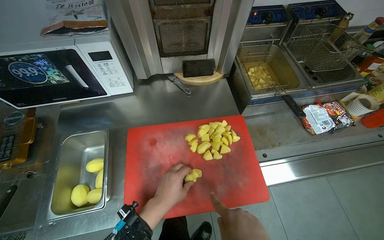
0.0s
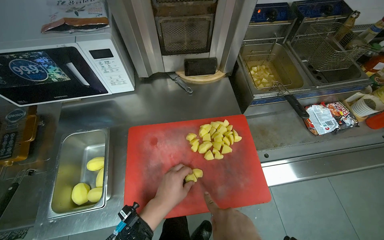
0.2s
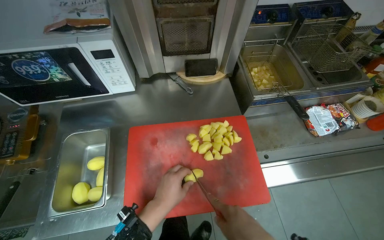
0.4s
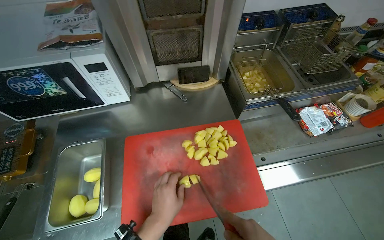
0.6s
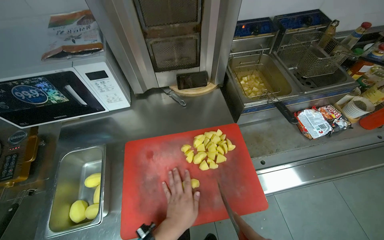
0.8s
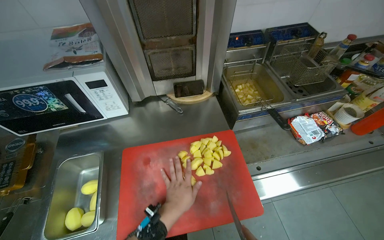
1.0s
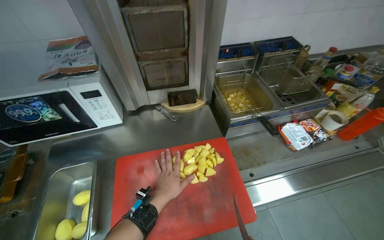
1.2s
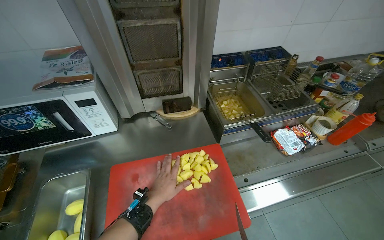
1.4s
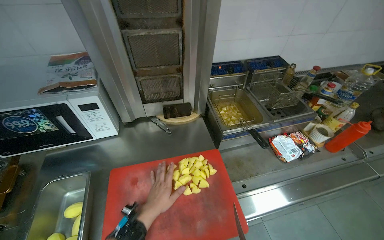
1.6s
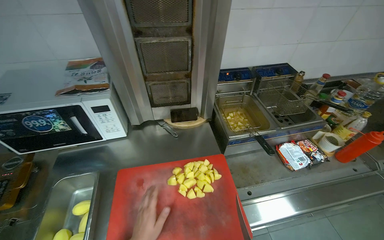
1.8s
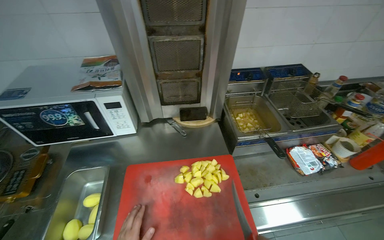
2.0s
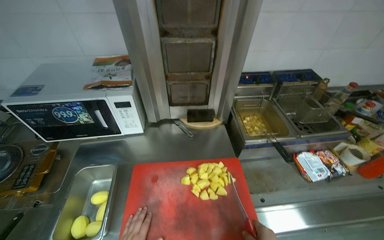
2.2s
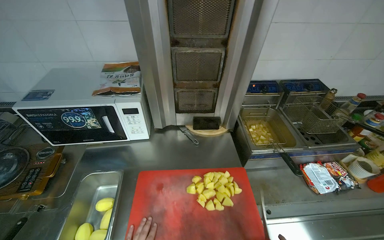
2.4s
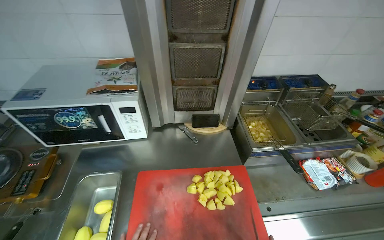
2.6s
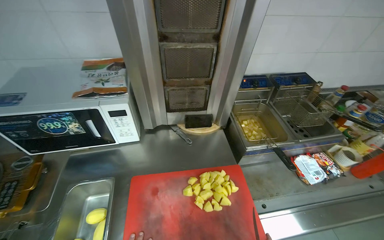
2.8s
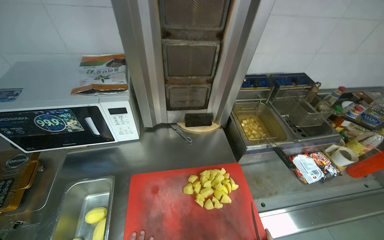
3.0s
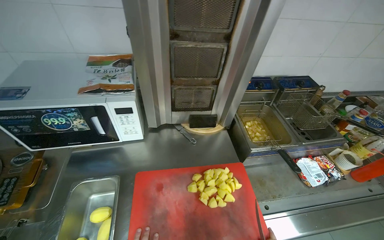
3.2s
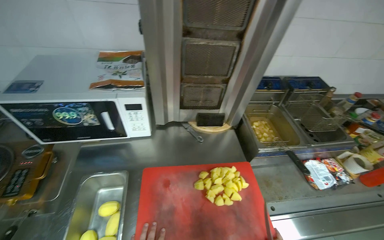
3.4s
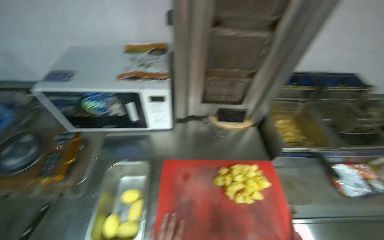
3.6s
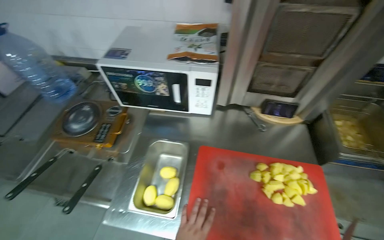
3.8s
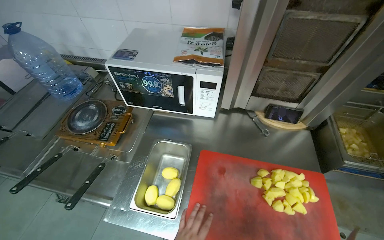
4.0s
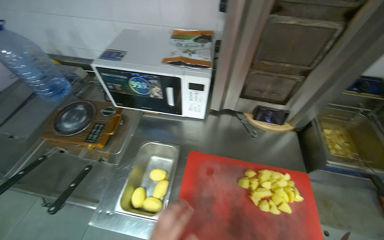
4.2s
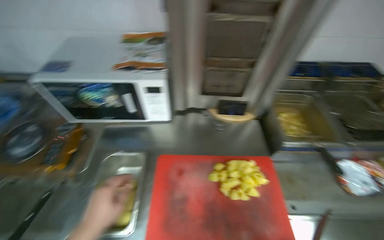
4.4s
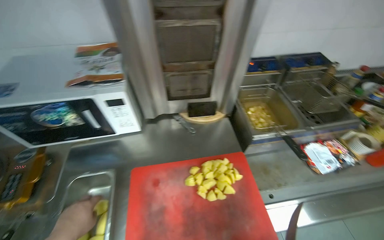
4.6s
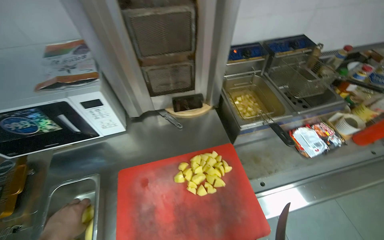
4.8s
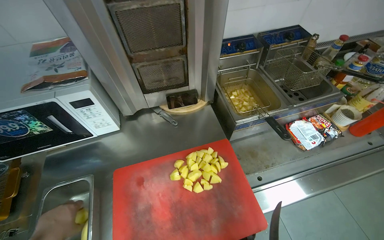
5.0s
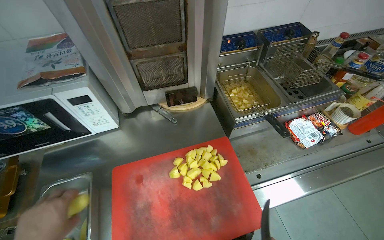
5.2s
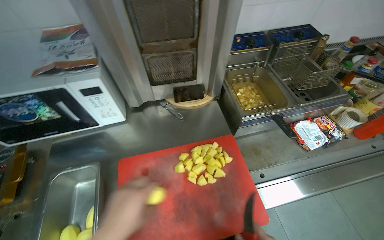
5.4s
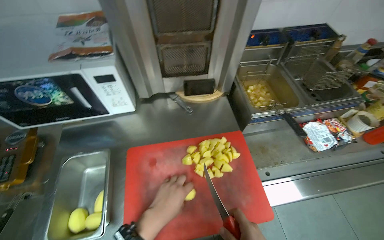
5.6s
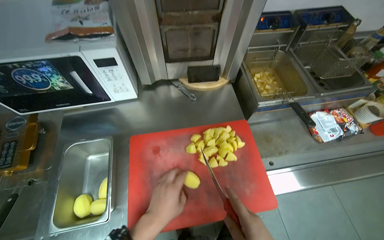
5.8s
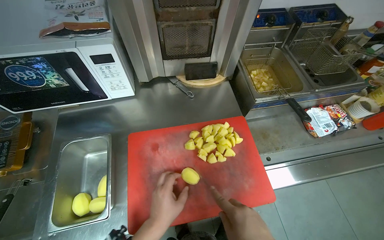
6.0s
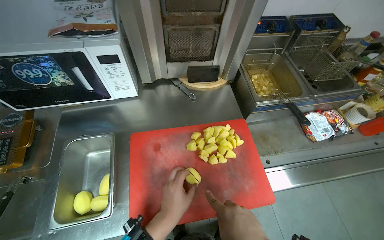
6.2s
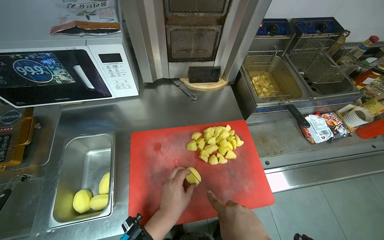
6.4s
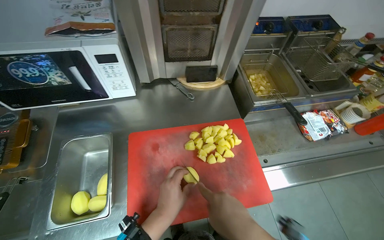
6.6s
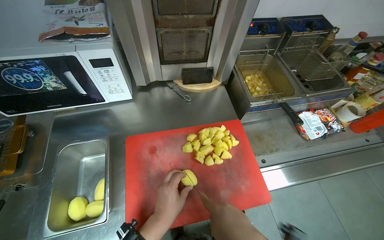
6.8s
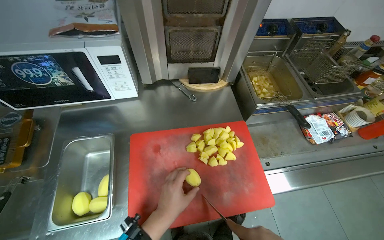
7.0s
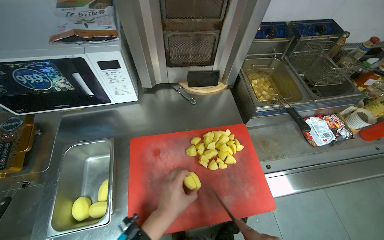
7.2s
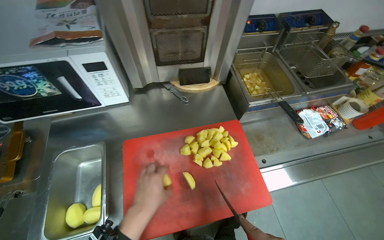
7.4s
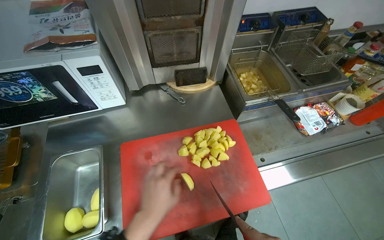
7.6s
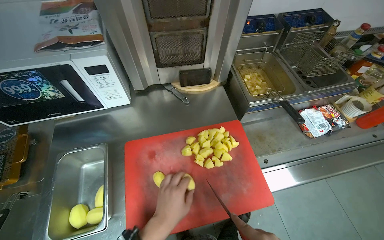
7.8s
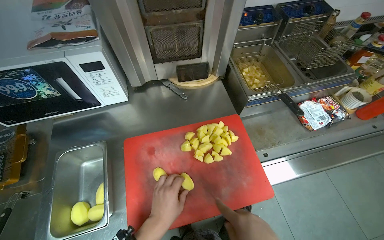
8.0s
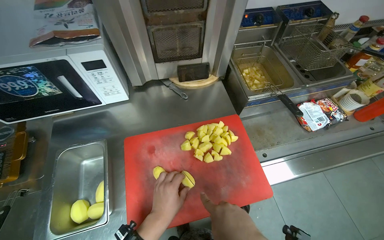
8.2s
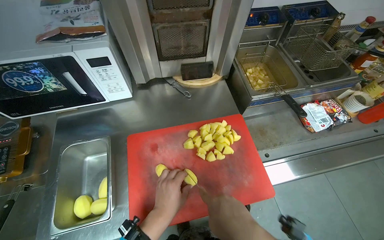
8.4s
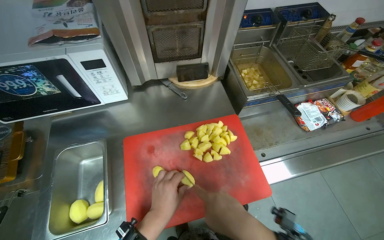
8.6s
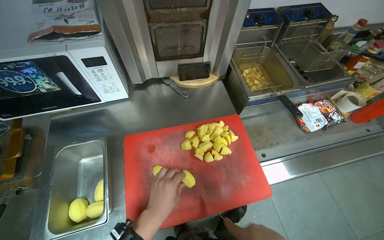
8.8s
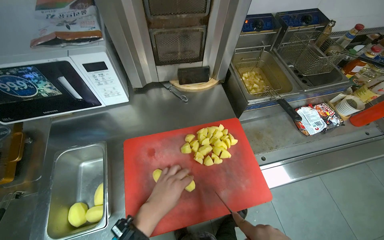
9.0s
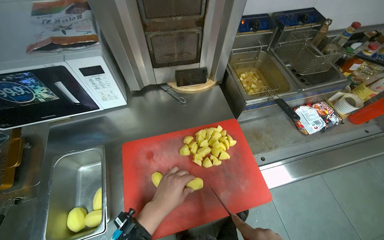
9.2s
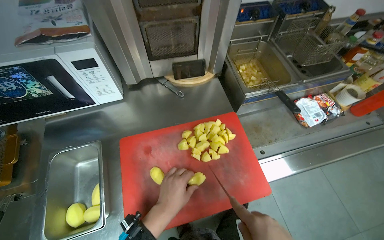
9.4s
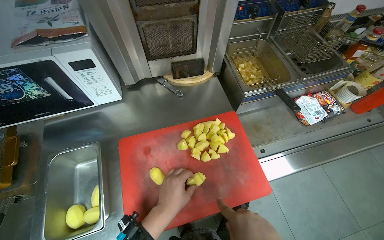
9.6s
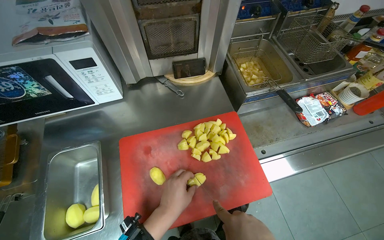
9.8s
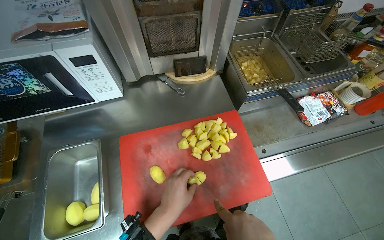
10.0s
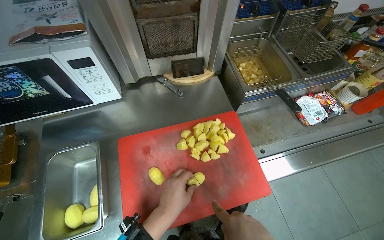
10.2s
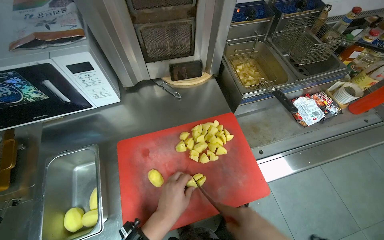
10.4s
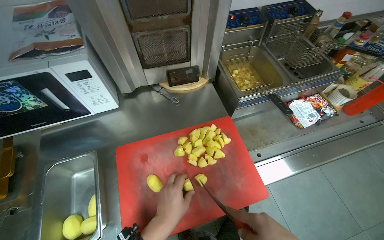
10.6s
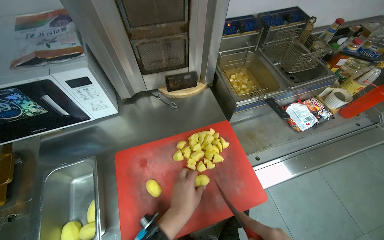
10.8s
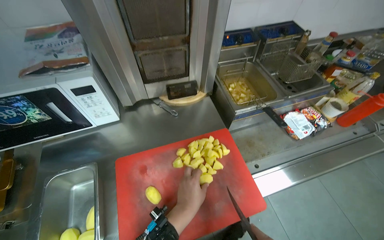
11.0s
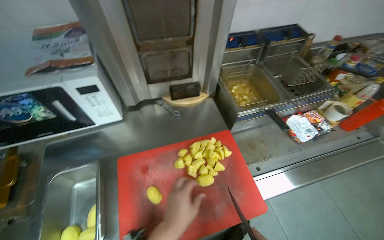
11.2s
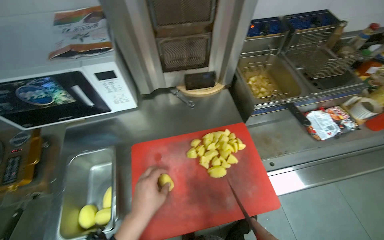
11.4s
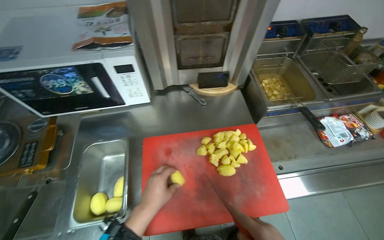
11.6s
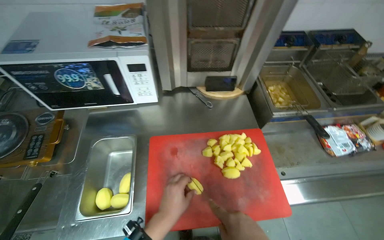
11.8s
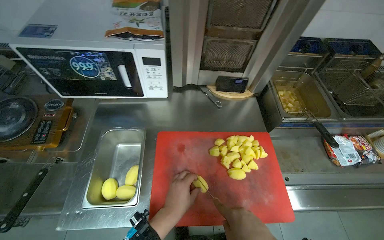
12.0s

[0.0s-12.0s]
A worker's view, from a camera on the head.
Job: preparing food.
The whole recording: Cutting potatoes on board. The worker chops potatoes into pieces on a red cutting board.
0.0s to 1.6s: The camera pitches upward, by approximately 15 degrees.

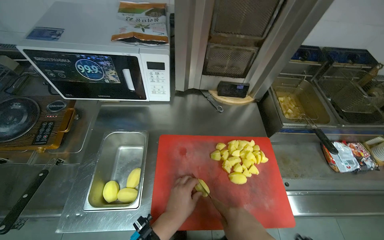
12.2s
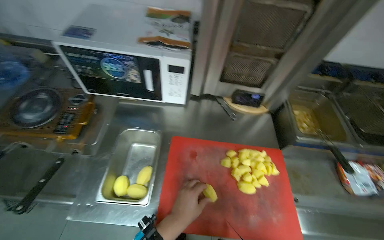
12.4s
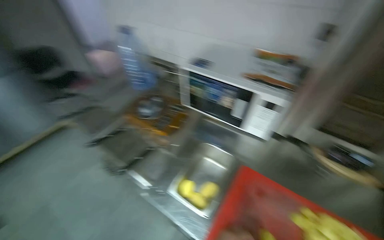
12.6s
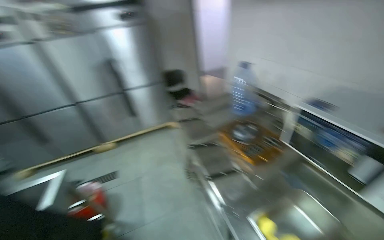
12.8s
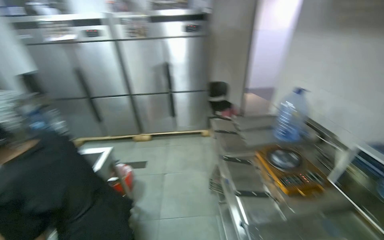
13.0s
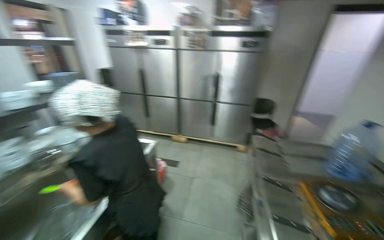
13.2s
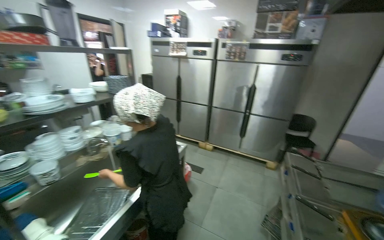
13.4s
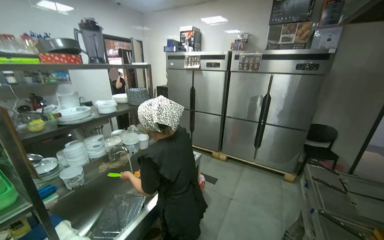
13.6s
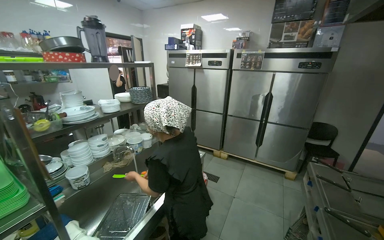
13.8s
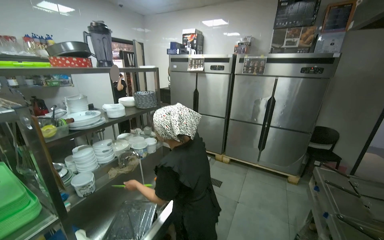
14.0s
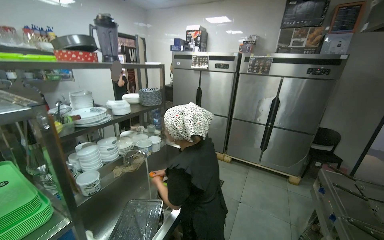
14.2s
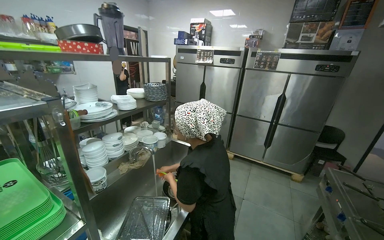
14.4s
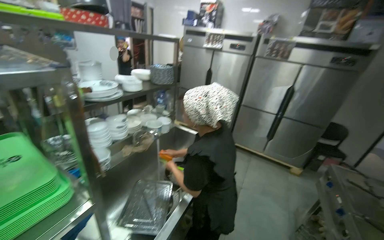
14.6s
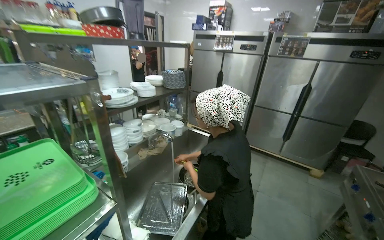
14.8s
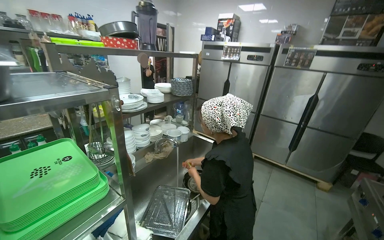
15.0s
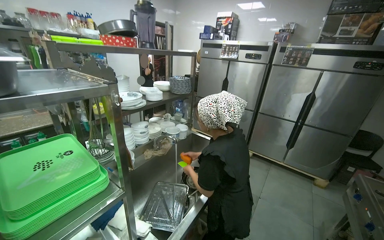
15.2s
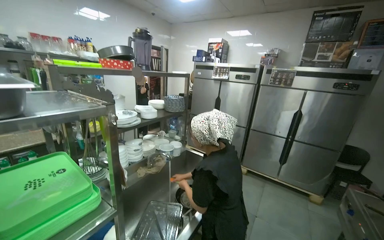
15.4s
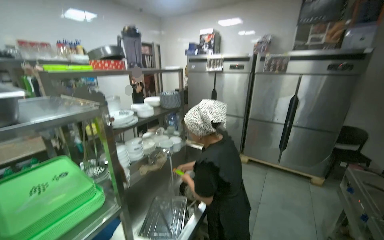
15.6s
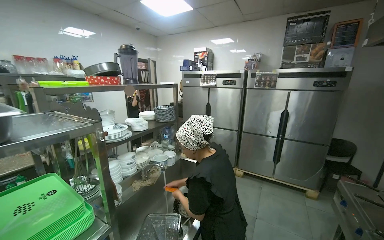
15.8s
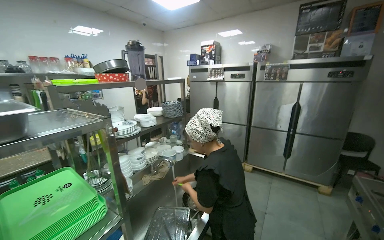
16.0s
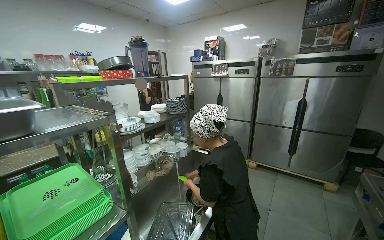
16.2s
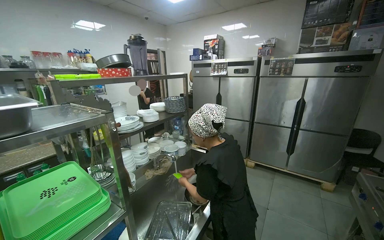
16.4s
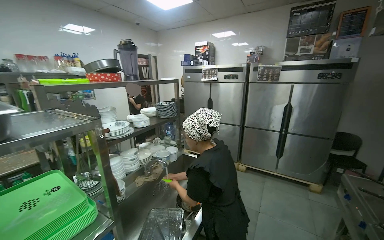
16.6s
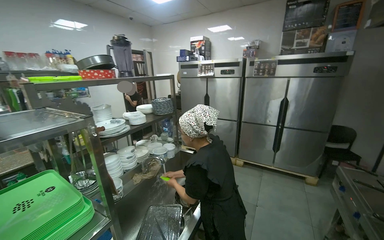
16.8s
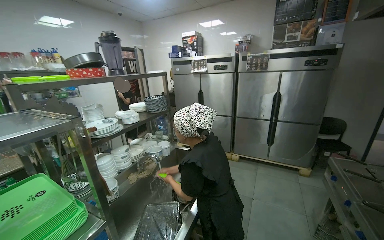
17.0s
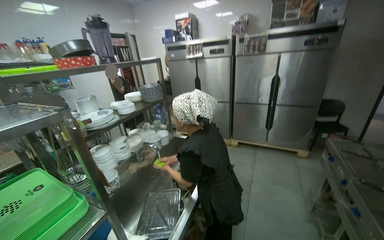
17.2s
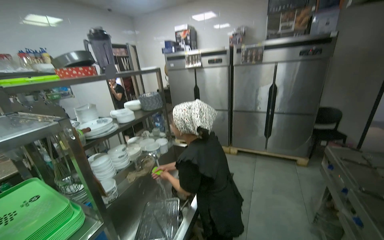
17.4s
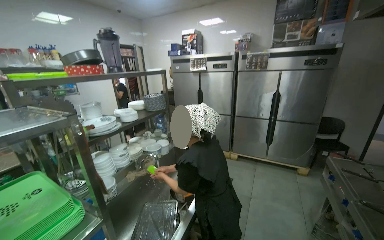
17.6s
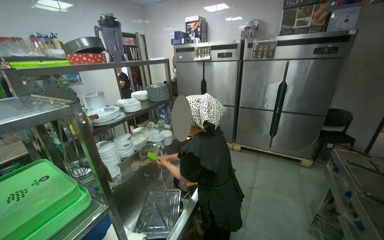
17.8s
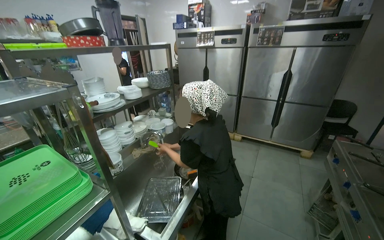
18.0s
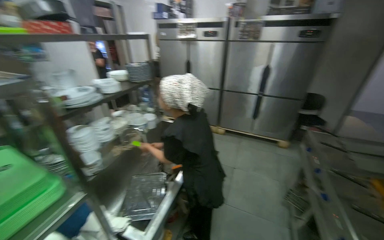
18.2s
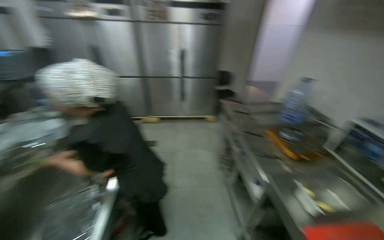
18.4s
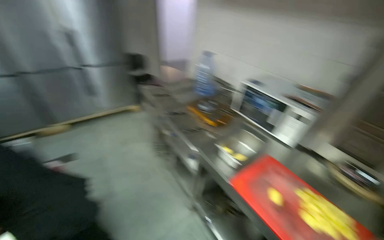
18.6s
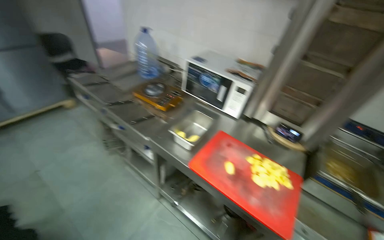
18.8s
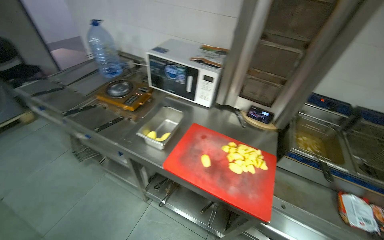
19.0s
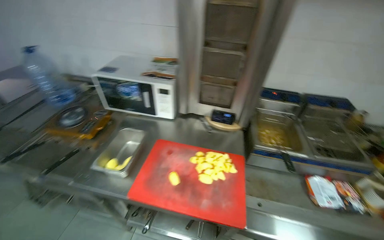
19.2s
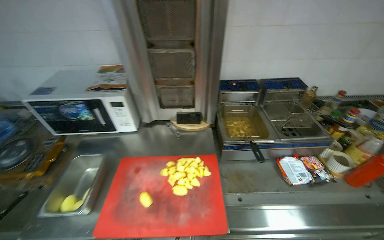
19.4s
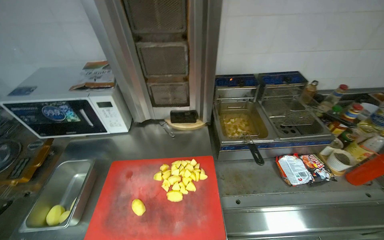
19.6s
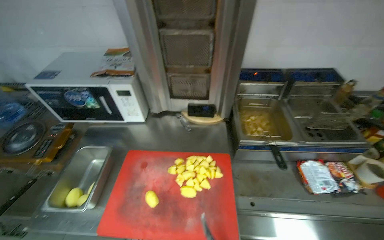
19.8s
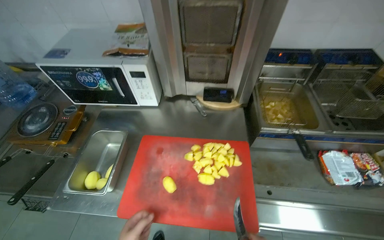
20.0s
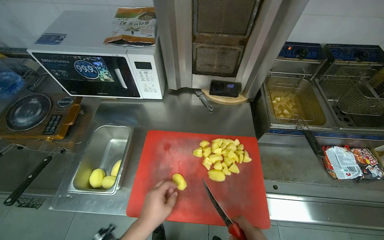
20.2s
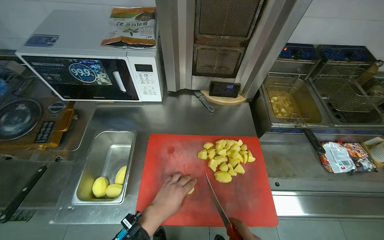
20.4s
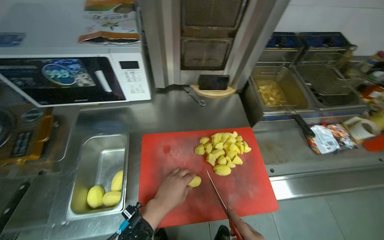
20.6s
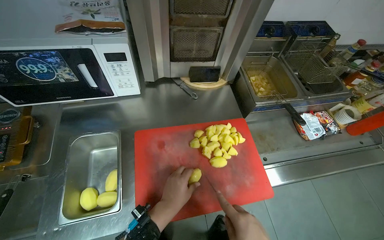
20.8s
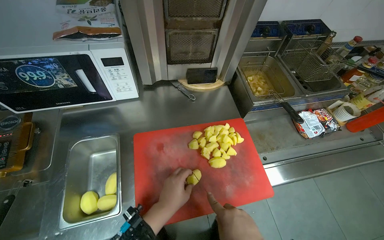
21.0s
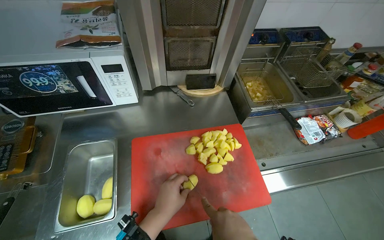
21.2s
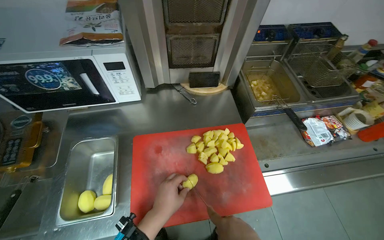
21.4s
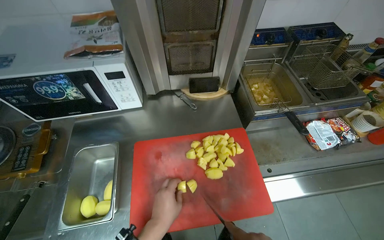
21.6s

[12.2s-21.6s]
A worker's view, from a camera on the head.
Job: preparing food.
The whole recording: Cutting potatoes on board. The worker chops potatoes into pieces on a red cutting board.
12.2s to 13.8s: The camera is carried about 50 cm. The wearer's head swings about 120 degrees to the left. The wearer looks roughly 30 degrees further upward.
17.0s to 18.4s: The head rotates some 30 degrees to the right. The camera pitches downward, by some 15 degrees.
18.4s to 20.0s: The head travels some 50 cm. The wearer's head swings about 80 degrees to the right. The wearer looks some 25 degrees further downward.
